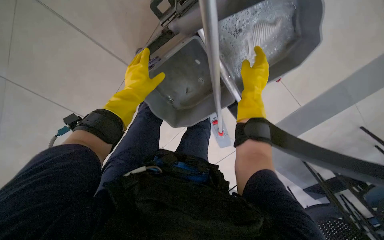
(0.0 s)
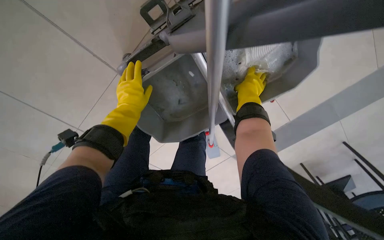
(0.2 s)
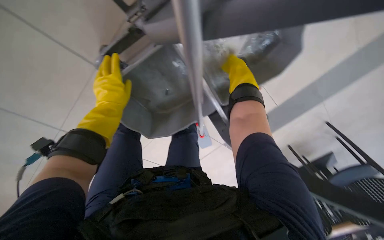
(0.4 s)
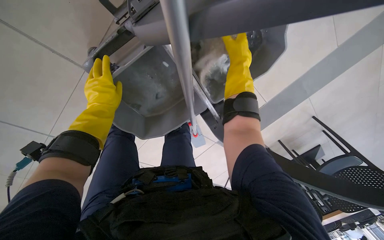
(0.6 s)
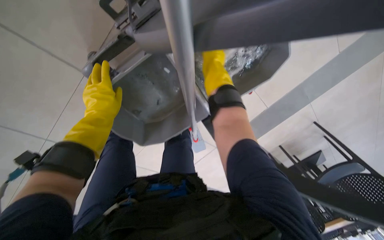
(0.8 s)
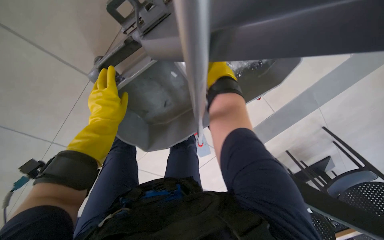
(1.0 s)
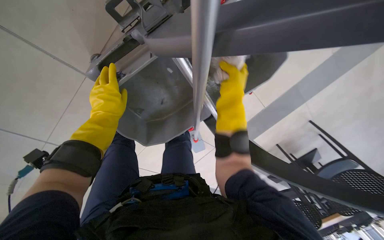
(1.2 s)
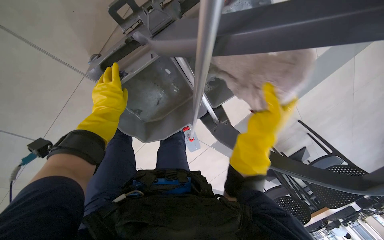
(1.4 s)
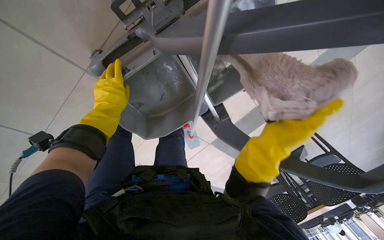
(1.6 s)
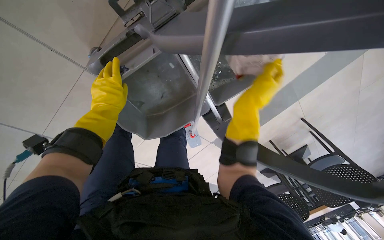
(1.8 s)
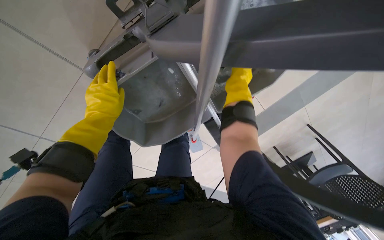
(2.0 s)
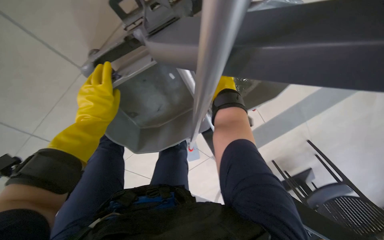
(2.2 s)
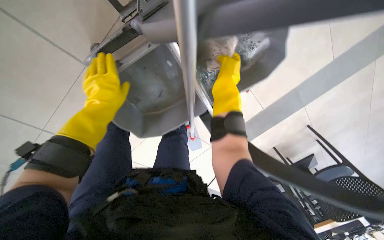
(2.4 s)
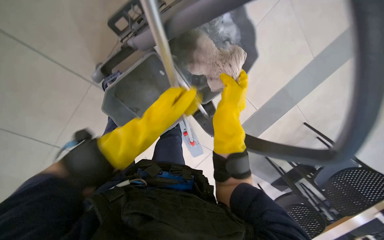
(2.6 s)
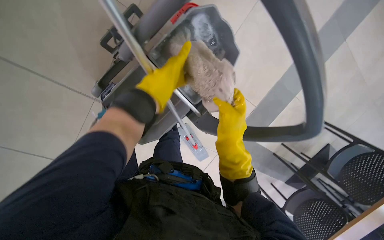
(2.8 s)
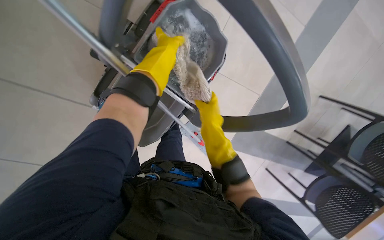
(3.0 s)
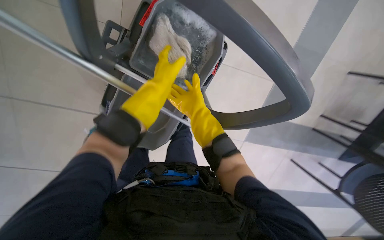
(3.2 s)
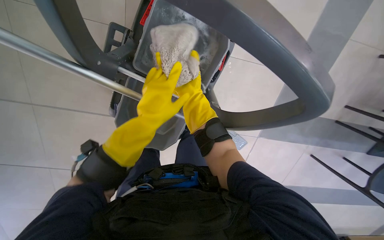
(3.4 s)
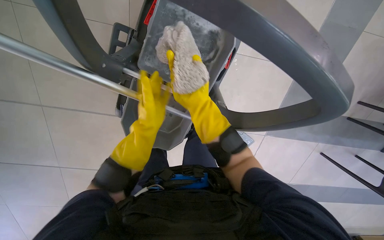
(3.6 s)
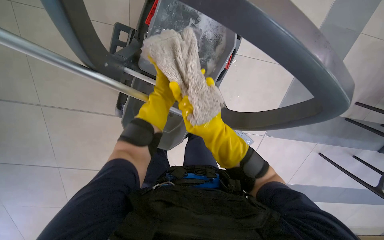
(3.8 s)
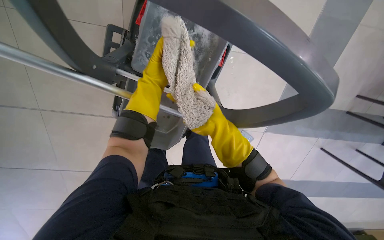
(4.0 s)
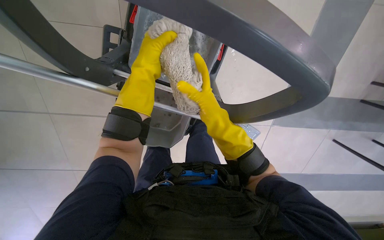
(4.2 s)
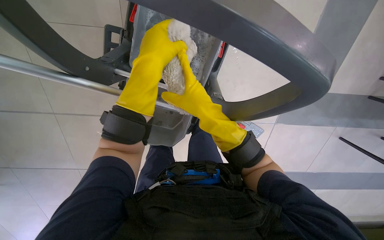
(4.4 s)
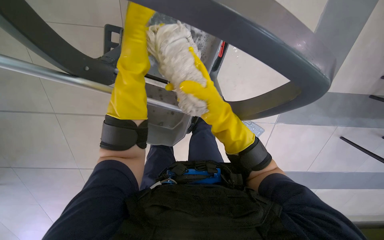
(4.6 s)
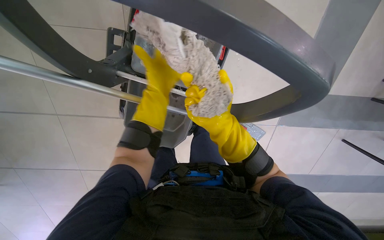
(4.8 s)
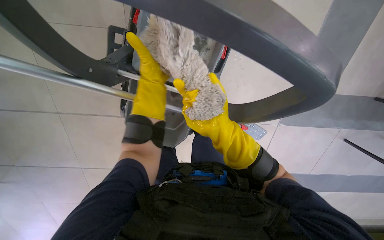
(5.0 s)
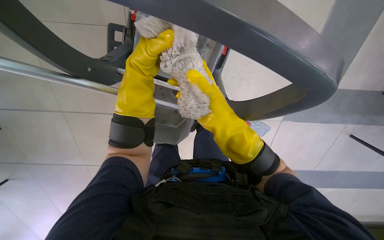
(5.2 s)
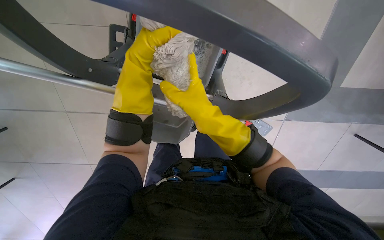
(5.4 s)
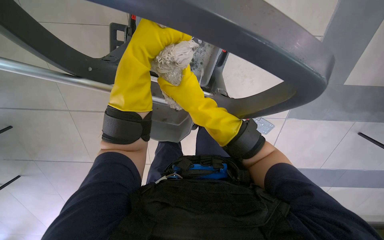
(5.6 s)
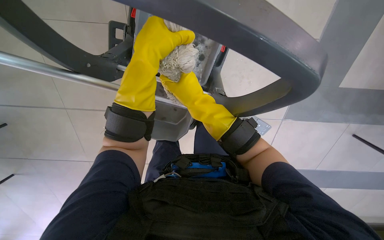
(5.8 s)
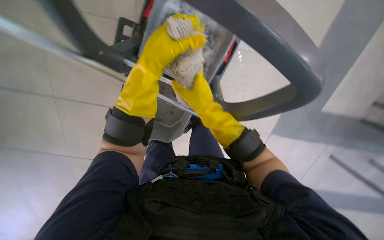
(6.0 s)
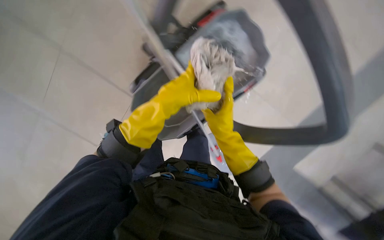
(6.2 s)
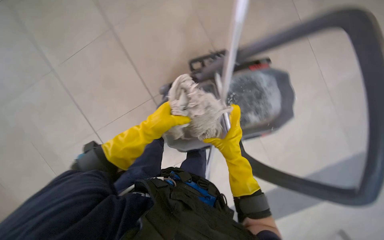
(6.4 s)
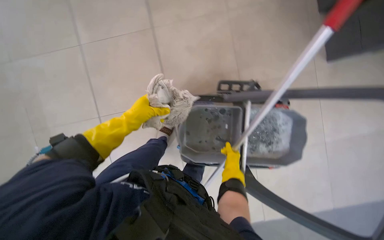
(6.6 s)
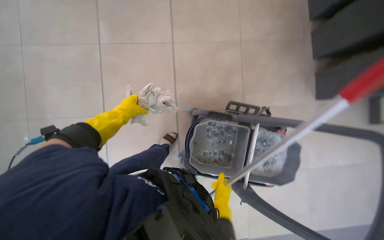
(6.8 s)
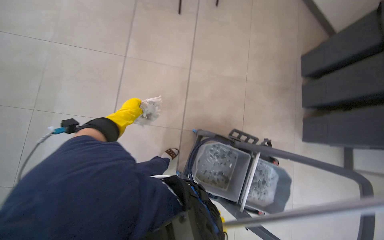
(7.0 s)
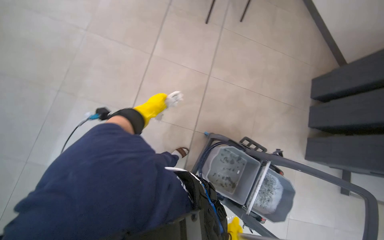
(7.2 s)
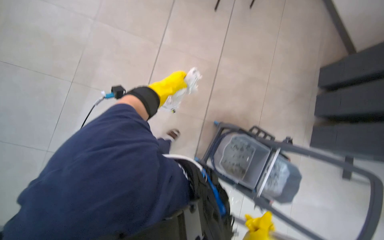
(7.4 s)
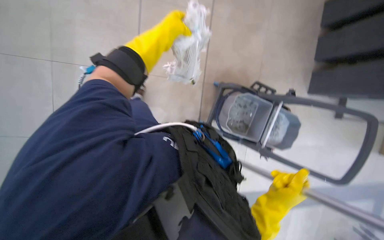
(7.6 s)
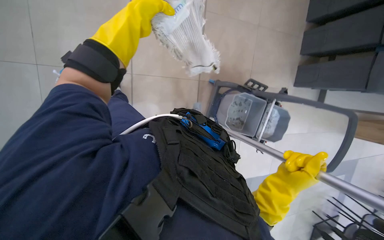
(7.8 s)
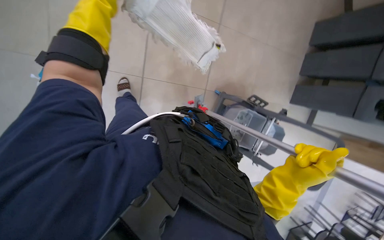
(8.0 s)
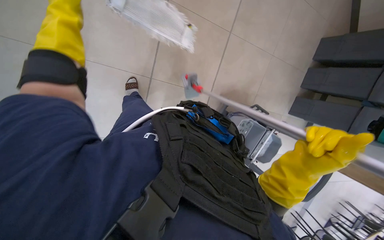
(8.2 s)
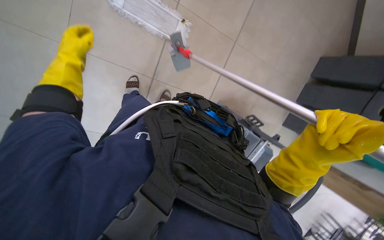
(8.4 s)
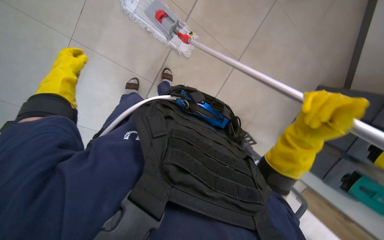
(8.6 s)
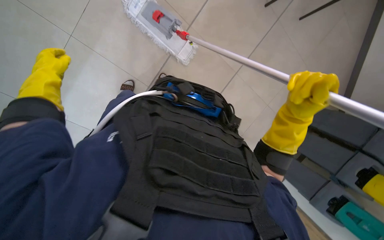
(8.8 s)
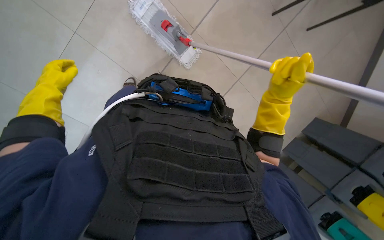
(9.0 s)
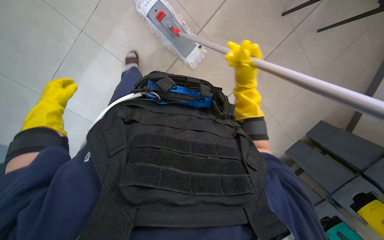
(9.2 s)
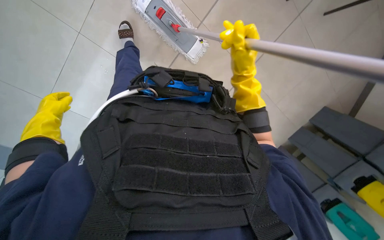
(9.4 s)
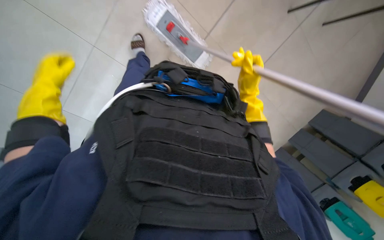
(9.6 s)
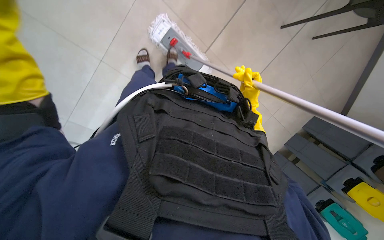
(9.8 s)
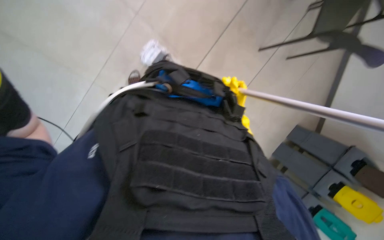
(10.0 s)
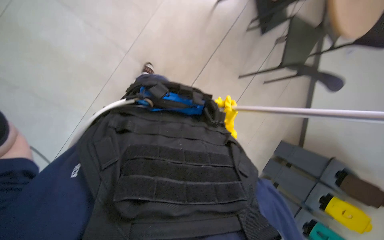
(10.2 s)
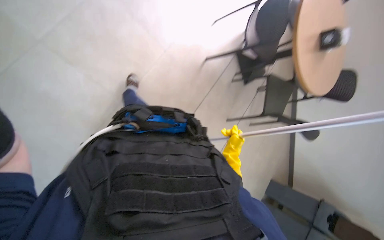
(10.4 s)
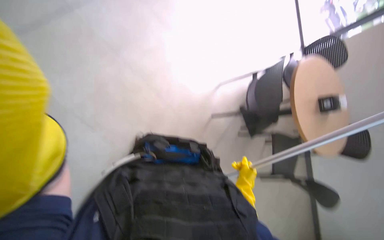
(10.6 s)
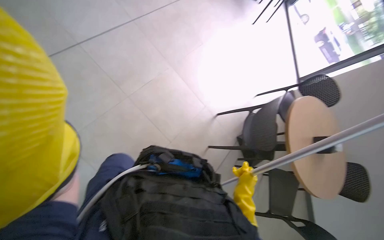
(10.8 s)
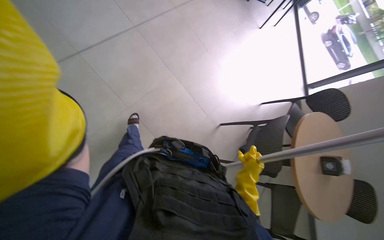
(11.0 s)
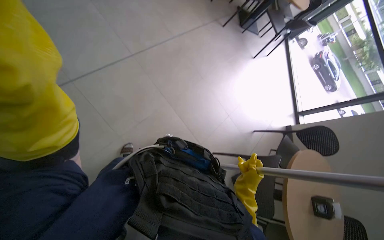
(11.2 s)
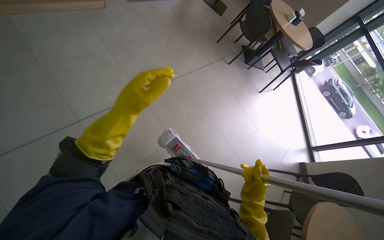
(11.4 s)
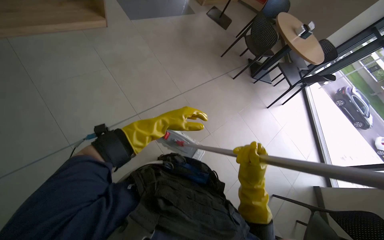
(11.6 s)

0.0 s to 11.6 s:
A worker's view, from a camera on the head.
Job: preparing cleaning supplies.
The whole recording: Changing mop head. The worker changes the mop head using the mop bucket and wringer.
0.0 to 1.4 s: The right hand moves nearer to the camera and down the picture, approximately 15 cm.
1.4 to 2.8 s: The left hand heads to the right and nearer to the camera, covering approximately 30 cm. Meanwhile the right hand goes up the picture and returns, about 25 cm each way.
2.8 to 4.4 s: The view swings about 25 degrees to the left.
4.4 to 5.8 s: The left hand goes farther from the camera and returns, approximately 15 cm each way.
5.8 to 7.2 s: The camera pitches upward, by approximately 20 degrees. The scene rotates clockwise by approximately 45 degrees.
8.8 to 10.2 s: The camera pitches upward, by roughly 15 degrees. The right hand goes some 15 cm farther from the camera.
10.2 to 11.6 s: The wearer moves roughly 70 cm. The view tilts about 45 degrees upward.

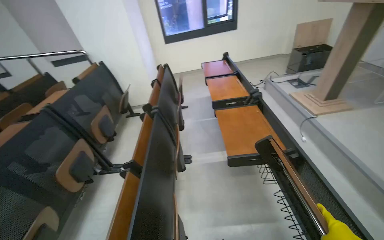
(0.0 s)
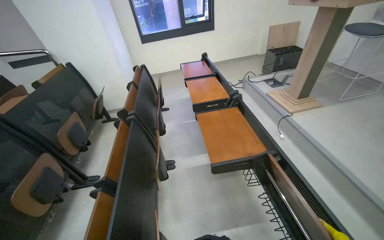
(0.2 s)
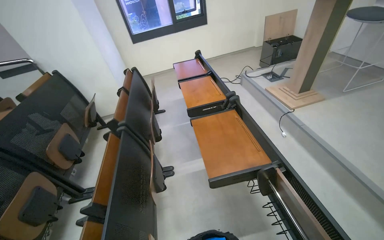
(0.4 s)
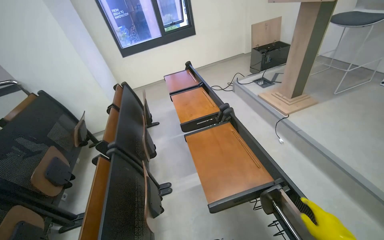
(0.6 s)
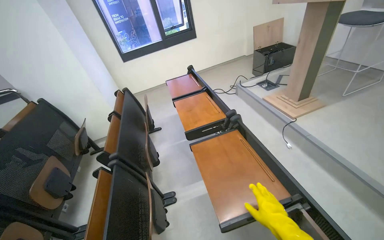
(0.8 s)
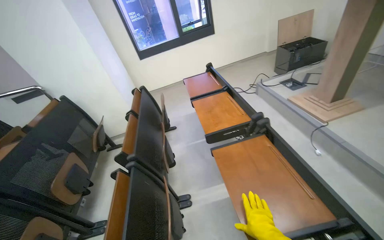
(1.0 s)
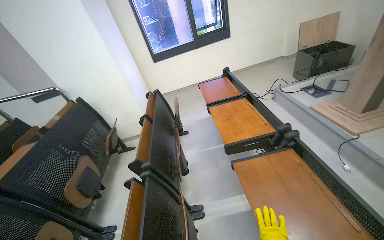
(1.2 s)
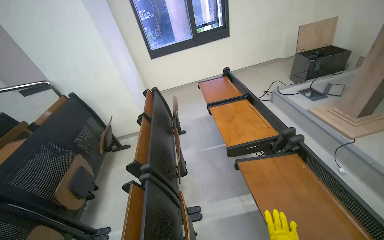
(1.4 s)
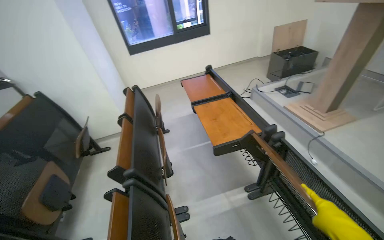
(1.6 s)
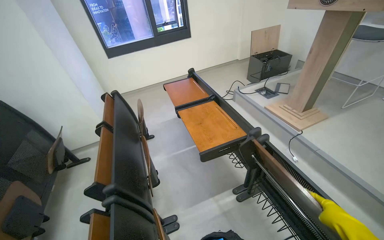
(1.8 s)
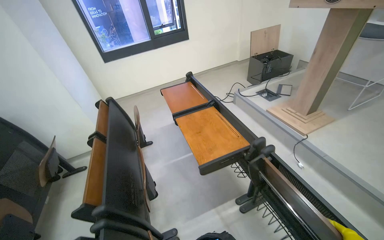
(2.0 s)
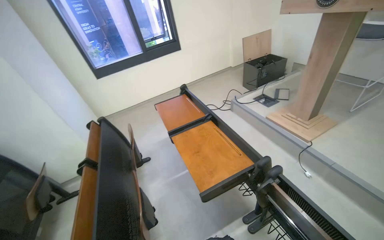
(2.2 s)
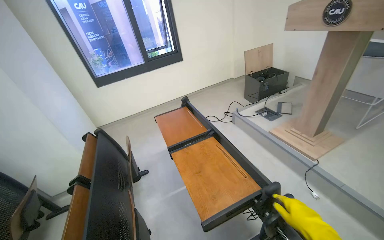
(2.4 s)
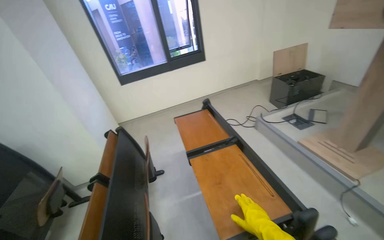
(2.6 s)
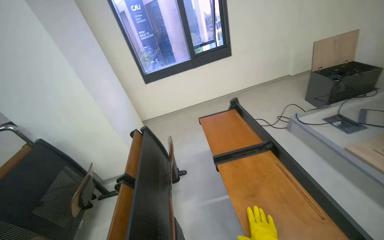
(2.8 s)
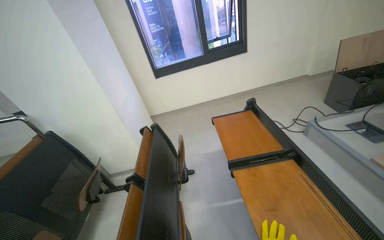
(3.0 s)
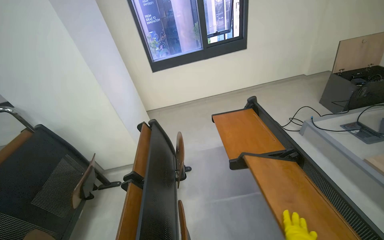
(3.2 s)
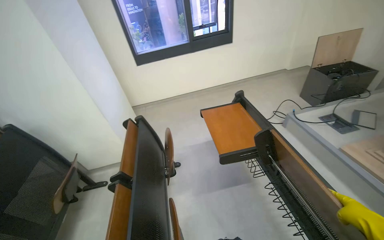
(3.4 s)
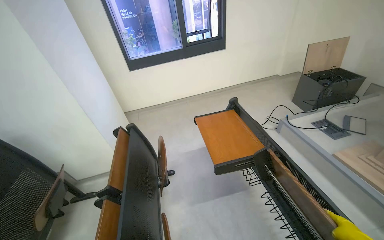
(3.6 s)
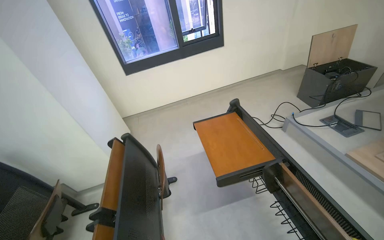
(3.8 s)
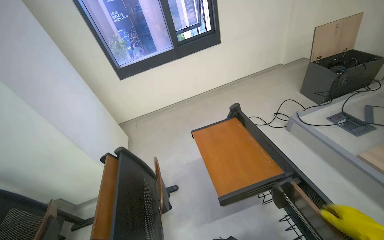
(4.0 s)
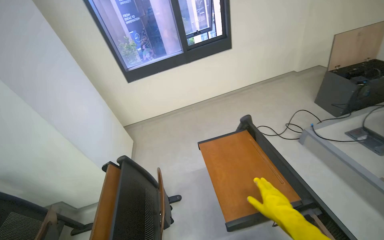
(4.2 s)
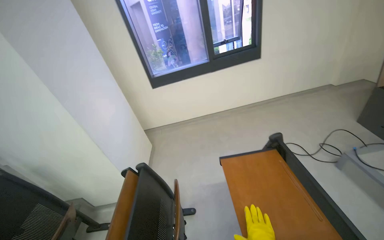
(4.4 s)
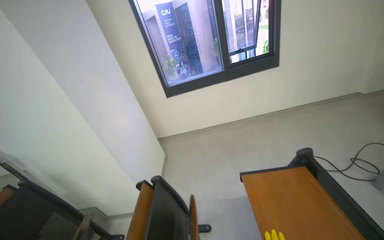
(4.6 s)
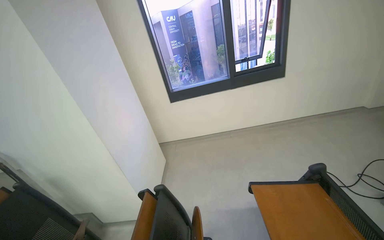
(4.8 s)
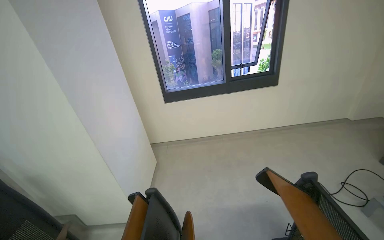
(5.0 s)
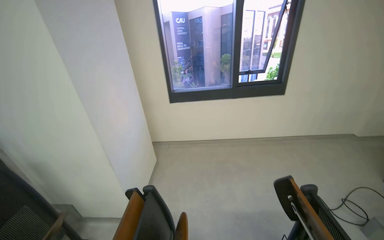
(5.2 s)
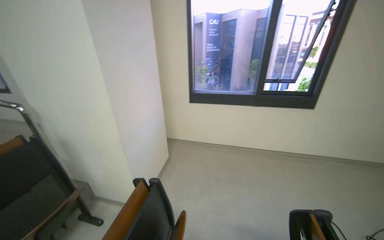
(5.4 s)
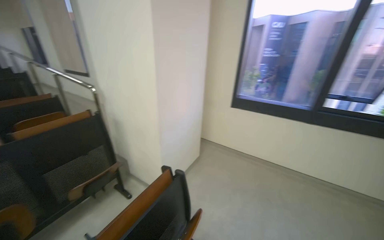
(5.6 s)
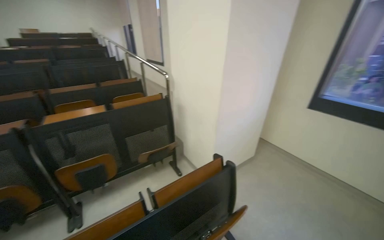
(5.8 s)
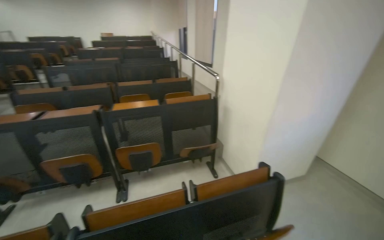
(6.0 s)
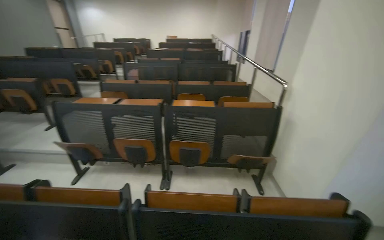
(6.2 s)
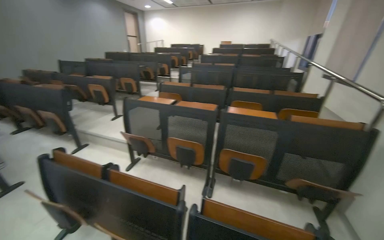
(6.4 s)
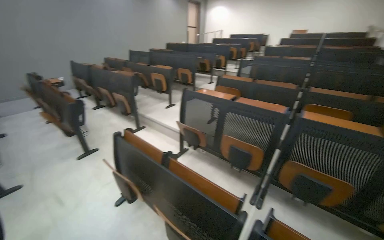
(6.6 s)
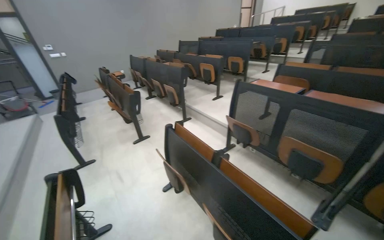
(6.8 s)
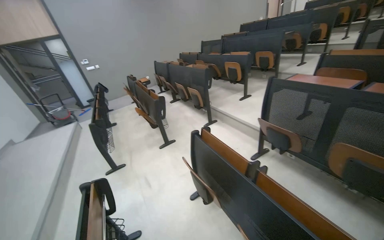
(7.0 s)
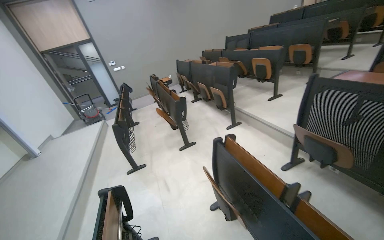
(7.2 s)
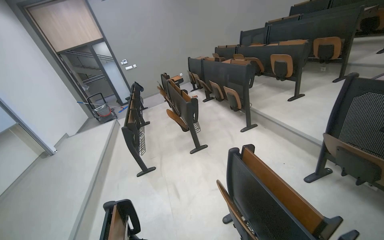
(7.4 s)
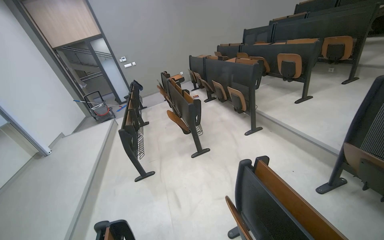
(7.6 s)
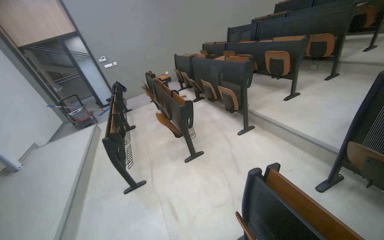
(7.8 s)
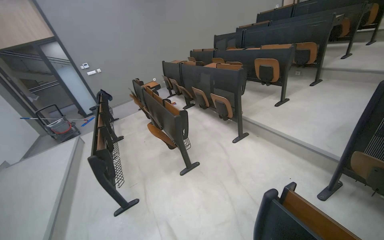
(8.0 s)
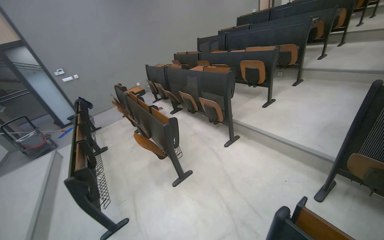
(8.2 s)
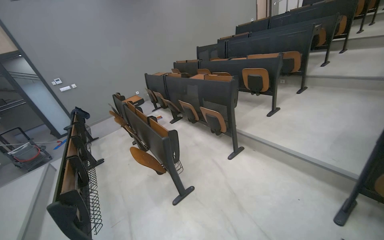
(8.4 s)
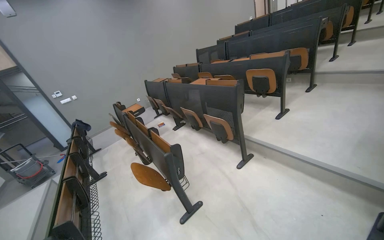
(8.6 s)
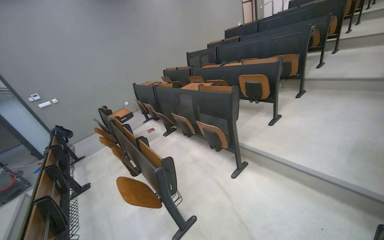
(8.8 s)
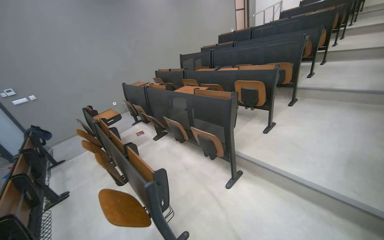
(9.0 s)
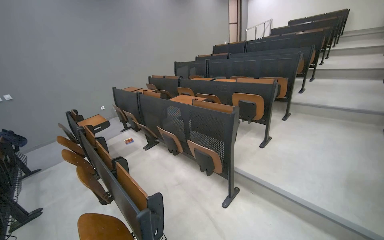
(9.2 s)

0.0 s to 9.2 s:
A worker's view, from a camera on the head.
Job: organizing items.
The whole recording: Folding up lecture hall desks. The worker folds up the desks of the lecture hall seats and picks up items from the floor.
0.0 to 1.6 s: The camera travels approximately 60 cm.
1.6 to 3.0 s: The wearer moves some 50 cm.
3.0 to 4.6 s: The camera is carried about 50 cm.
4.6 to 6.2 s: The wearer looks roughly 95 degrees further to the left.
6.2 to 7.6 s: The head travels approximately 90 cm. The wearer looks about 75 degrees further to the left.
7.6 to 9.2 s: The camera travels approximately 1 m. The view swings approximately 25 degrees to the right.
